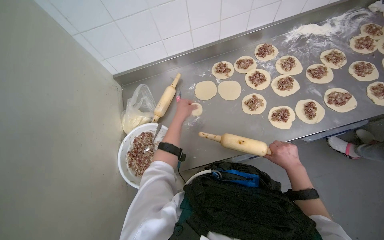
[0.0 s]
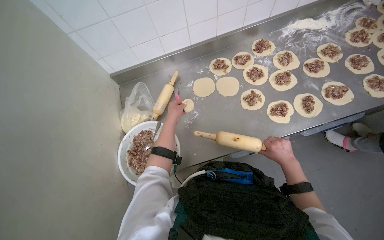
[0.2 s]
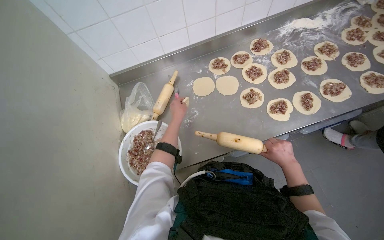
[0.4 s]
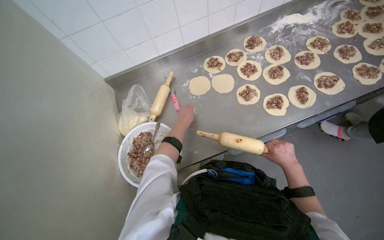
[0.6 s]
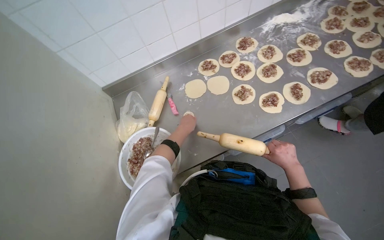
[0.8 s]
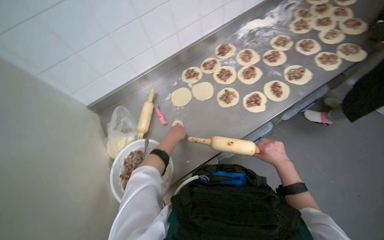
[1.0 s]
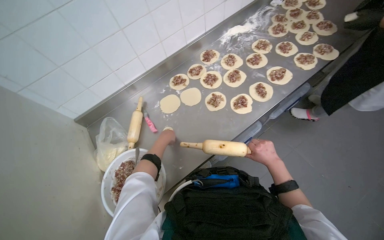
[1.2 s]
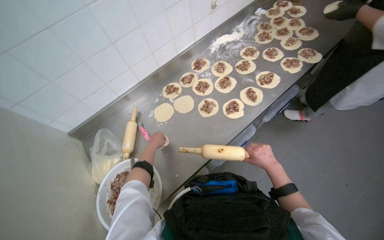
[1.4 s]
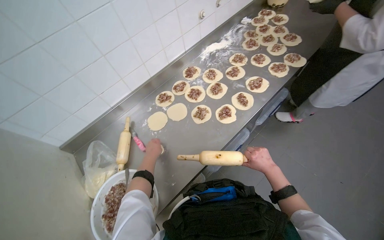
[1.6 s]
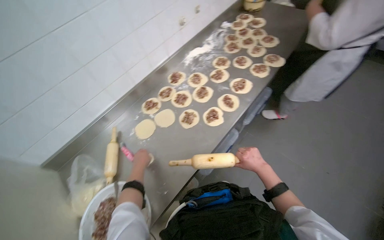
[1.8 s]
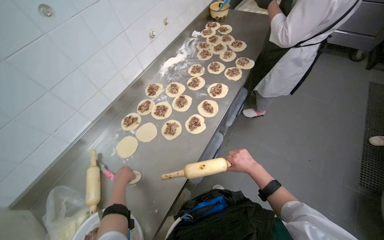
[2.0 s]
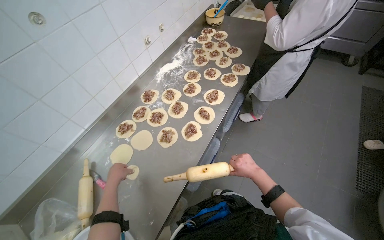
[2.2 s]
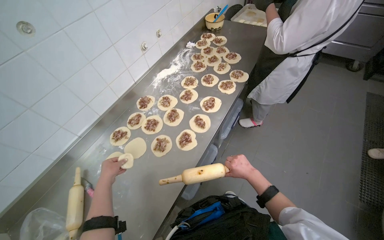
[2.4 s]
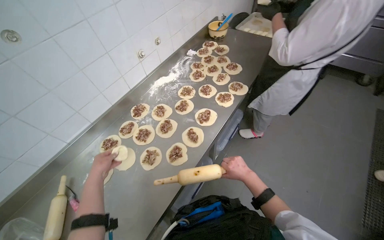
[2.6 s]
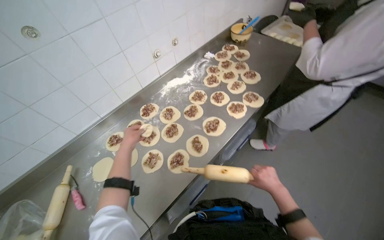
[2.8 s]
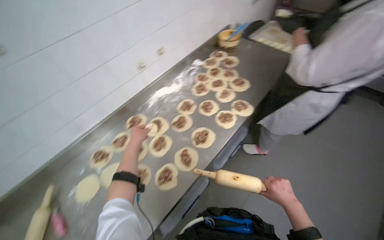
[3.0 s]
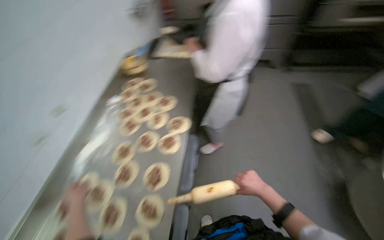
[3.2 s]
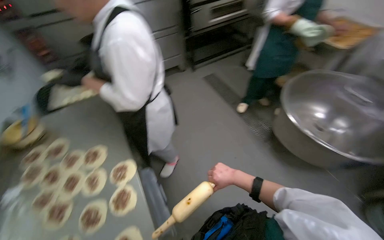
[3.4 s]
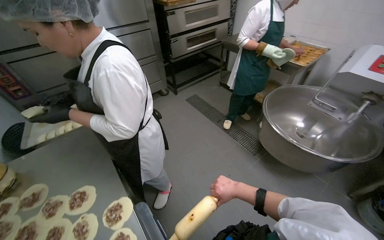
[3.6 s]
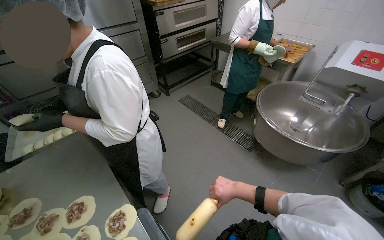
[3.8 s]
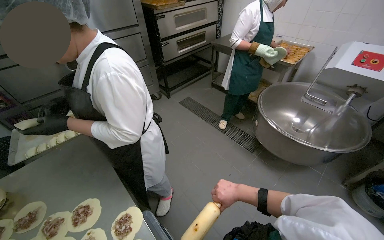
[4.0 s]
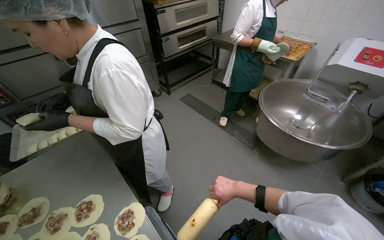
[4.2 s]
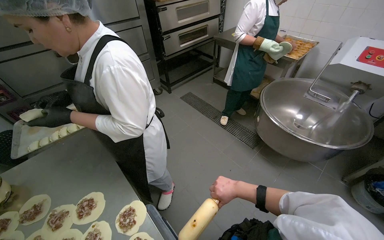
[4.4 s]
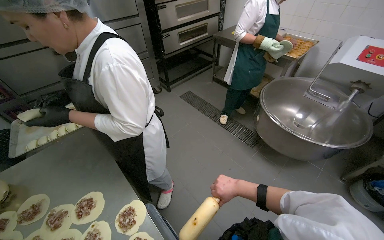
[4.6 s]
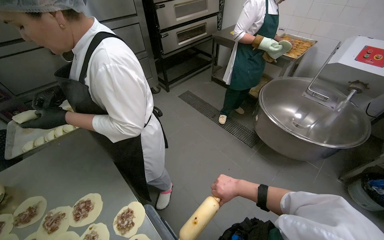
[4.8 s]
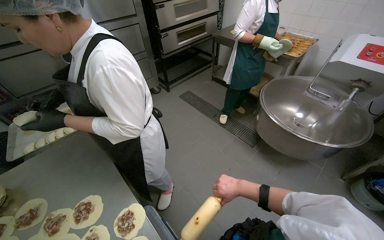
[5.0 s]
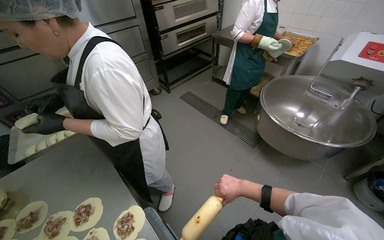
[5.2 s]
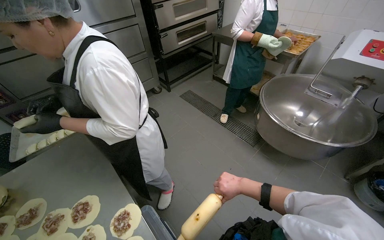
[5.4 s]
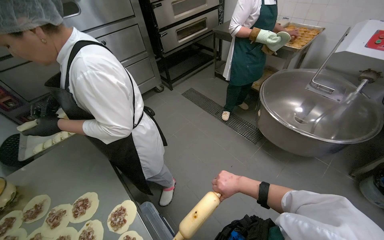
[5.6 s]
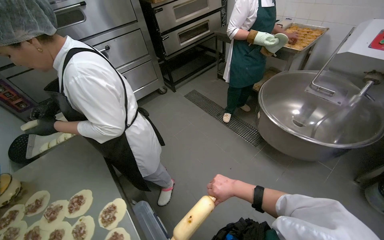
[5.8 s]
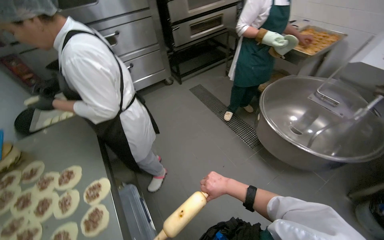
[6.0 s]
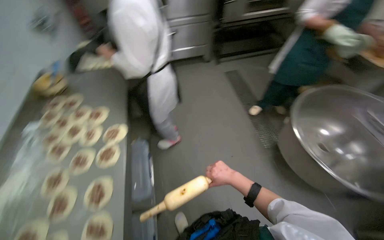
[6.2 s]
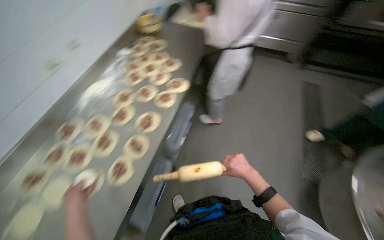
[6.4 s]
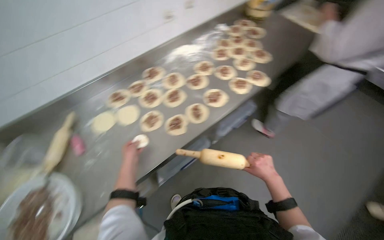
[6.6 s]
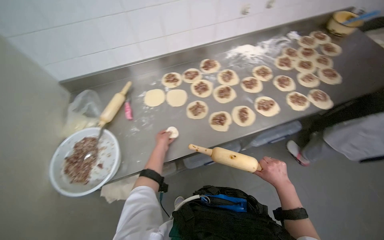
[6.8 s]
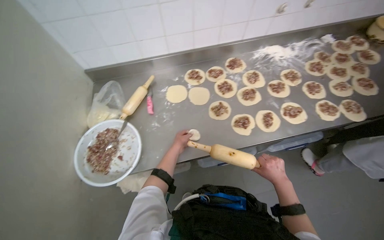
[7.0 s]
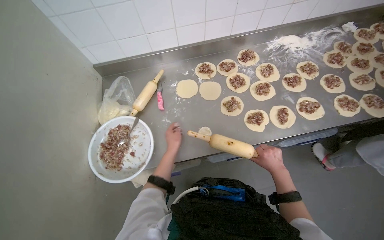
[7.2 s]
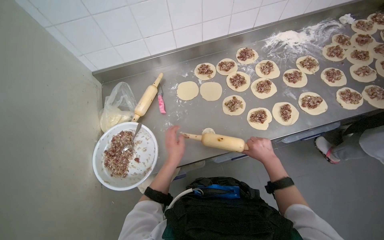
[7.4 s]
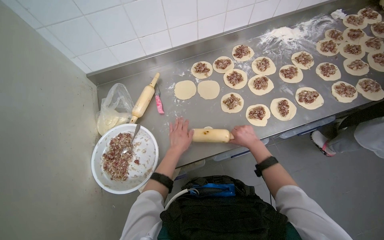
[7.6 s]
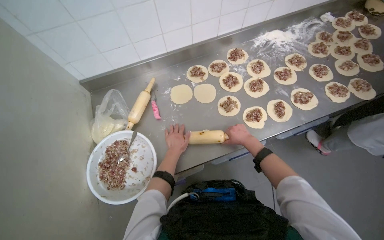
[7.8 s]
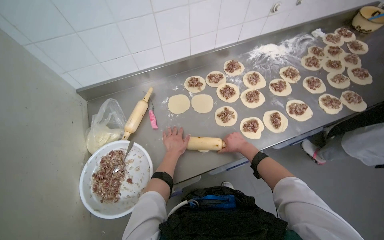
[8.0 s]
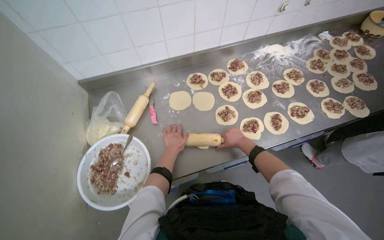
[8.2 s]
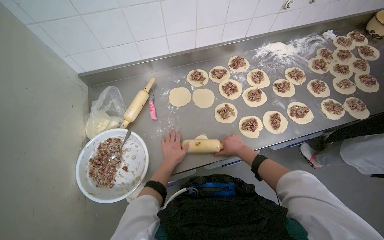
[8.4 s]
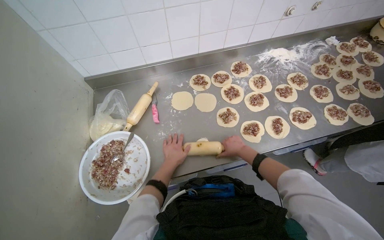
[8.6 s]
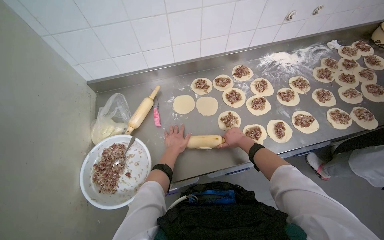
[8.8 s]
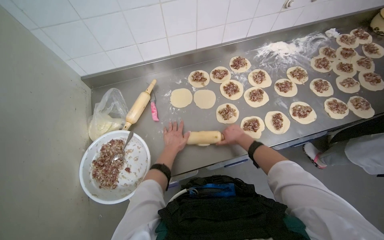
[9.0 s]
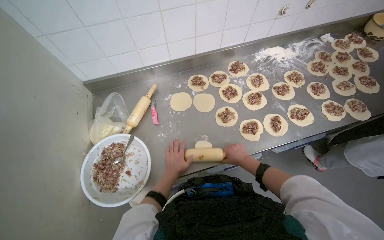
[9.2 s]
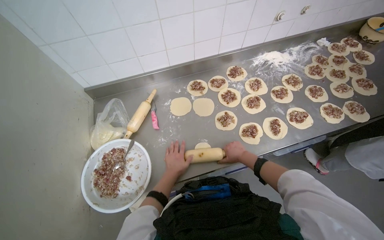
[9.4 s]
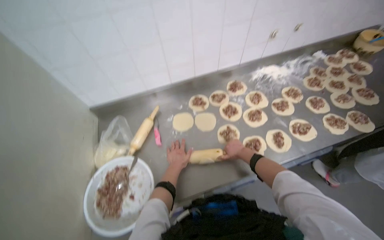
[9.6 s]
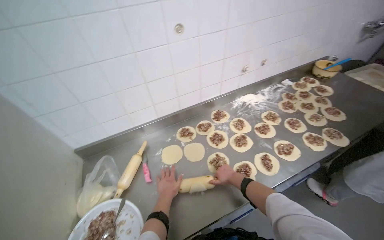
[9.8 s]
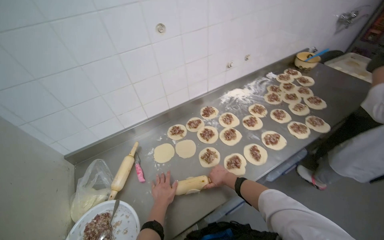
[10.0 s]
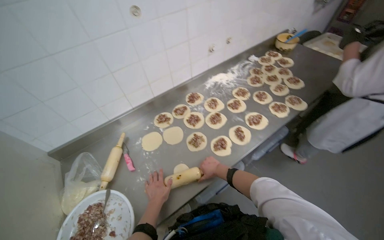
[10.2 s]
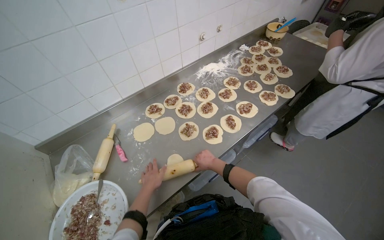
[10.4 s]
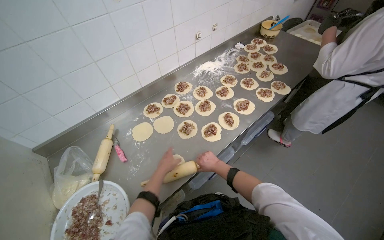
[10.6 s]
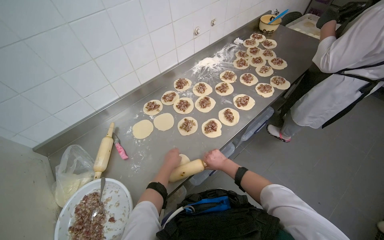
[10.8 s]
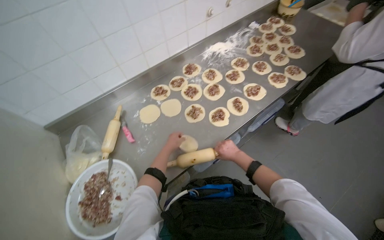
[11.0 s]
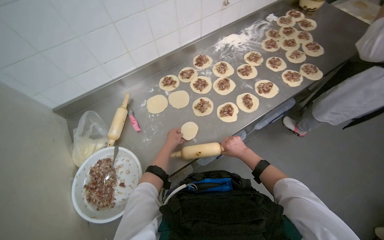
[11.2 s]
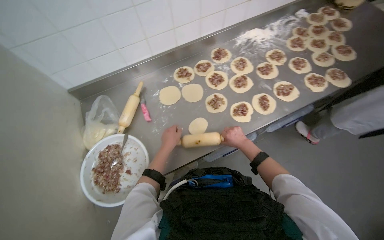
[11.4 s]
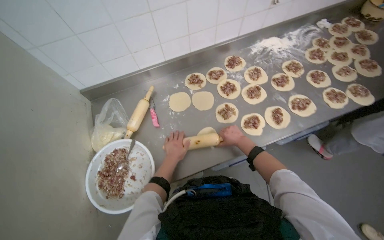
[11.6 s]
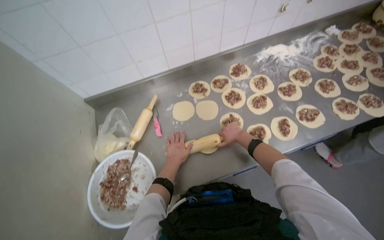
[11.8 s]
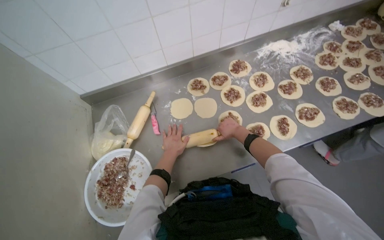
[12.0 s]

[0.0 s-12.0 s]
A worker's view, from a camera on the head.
Job: preparing food.
The whole recording: Rolling dough pieces with rolling pin. The worker uses a rolling pin to flatten small pieces of dough on the metal table.
0.0 to 1.6 s: The head turns to the right by some 30 degrees. The view tilts some 10 degrees upward.
1.6 to 3.0 s: The left hand heads up the picture, covering roughly 40 cm.
3.0 to 4.4 s: The wearer's head swings about 85 degrees to the right. The camera pitches upward, by roughly 15 degrees.
6.0 to 7.6 s: The wearer moves about 50 cm. The wearer's head swings roughly 105 degrees to the left. The view tips downward by about 25 degrees.
9.0 to 10.4 s: The wearer's head swings approximately 20 degrees to the right. The wearer looks about 15 degrees further upward. The right hand moves down the picture, some 10 cm.
10.4 to 12.0 s: The wearer looks about 15 degrees further downward. The right hand goes some 15 cm up the picture.

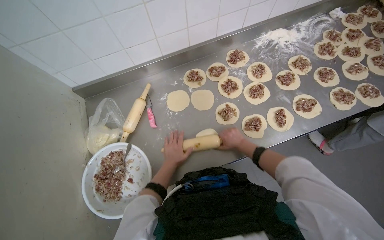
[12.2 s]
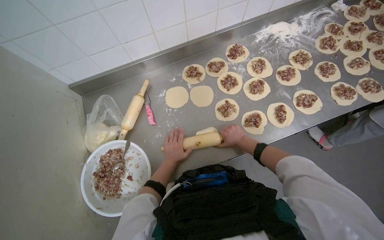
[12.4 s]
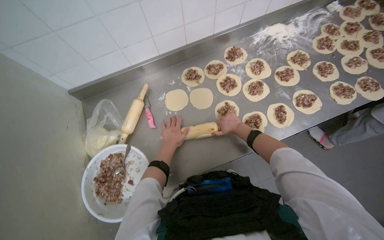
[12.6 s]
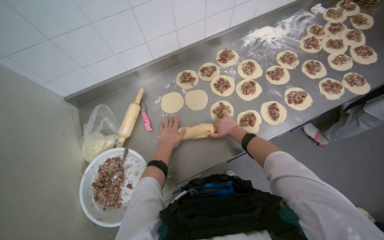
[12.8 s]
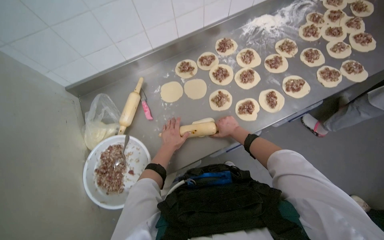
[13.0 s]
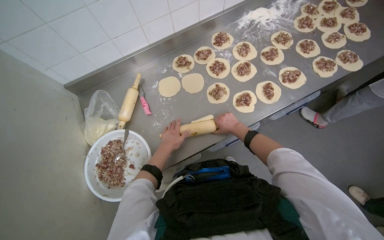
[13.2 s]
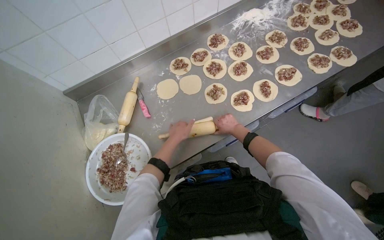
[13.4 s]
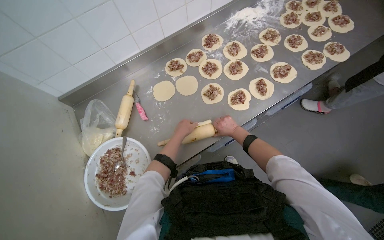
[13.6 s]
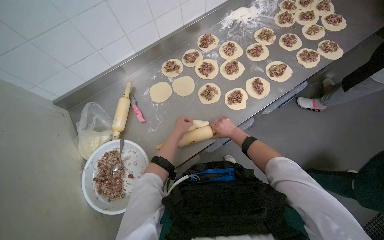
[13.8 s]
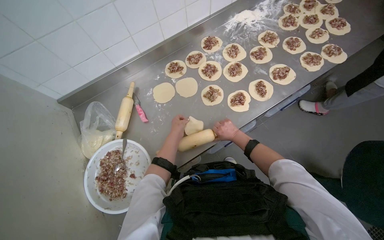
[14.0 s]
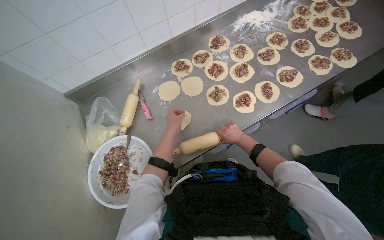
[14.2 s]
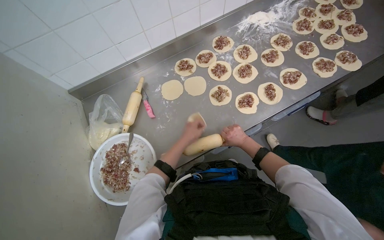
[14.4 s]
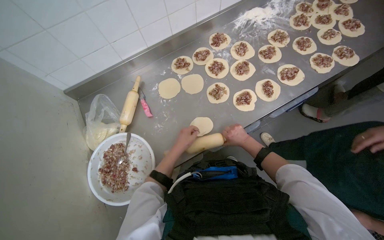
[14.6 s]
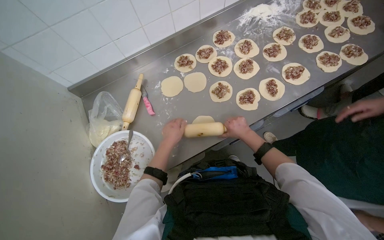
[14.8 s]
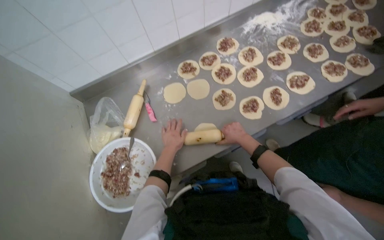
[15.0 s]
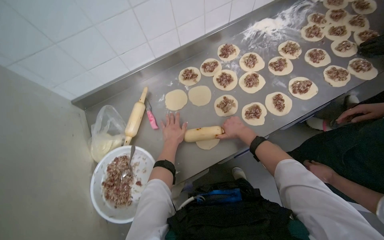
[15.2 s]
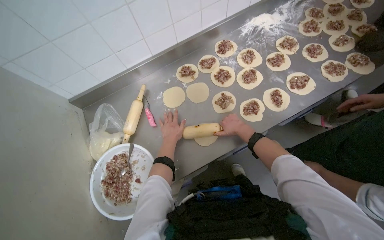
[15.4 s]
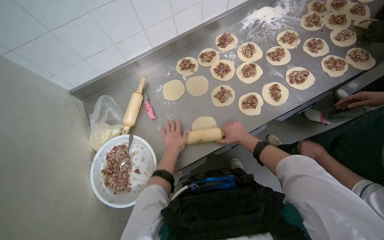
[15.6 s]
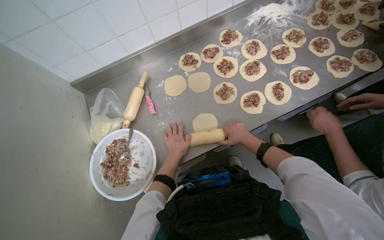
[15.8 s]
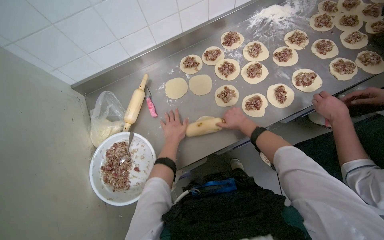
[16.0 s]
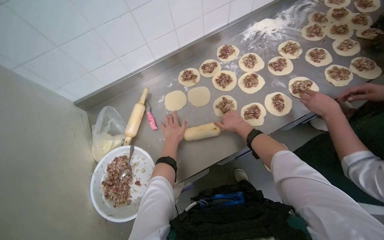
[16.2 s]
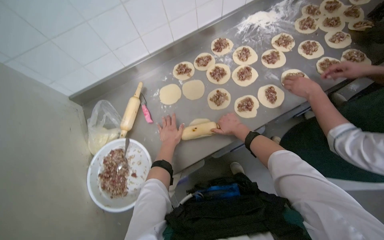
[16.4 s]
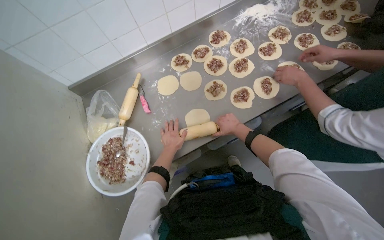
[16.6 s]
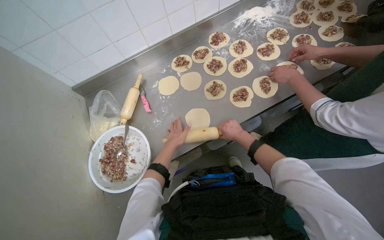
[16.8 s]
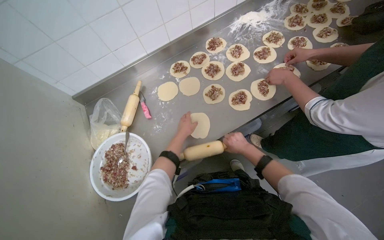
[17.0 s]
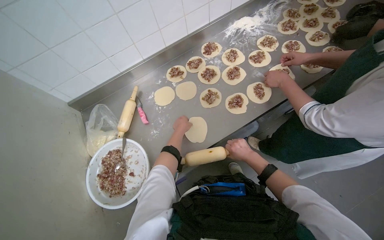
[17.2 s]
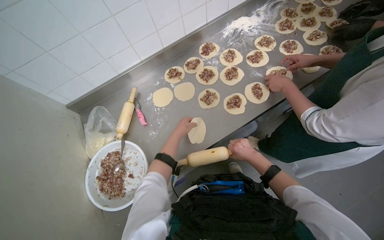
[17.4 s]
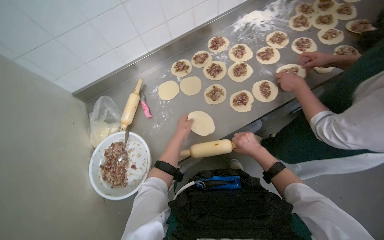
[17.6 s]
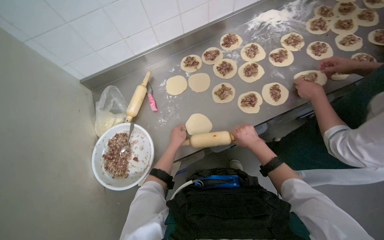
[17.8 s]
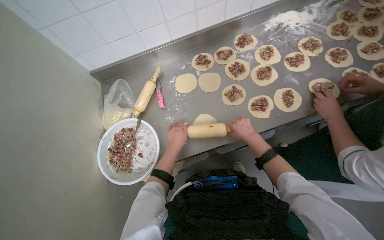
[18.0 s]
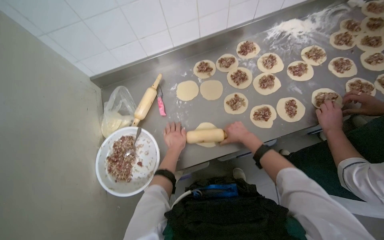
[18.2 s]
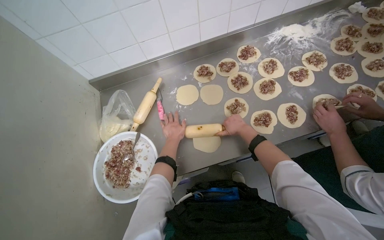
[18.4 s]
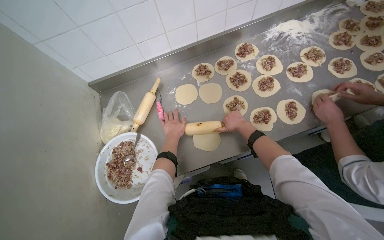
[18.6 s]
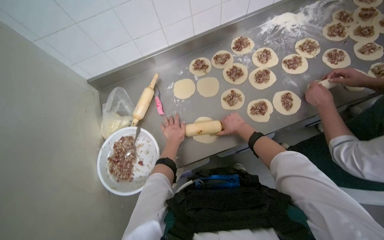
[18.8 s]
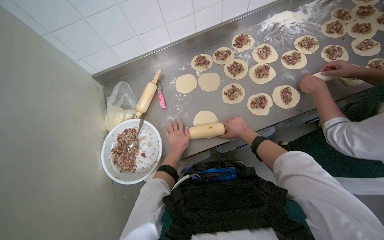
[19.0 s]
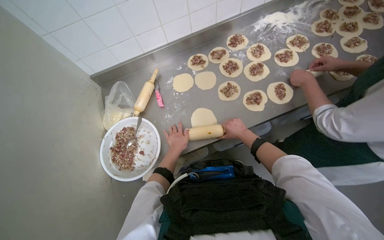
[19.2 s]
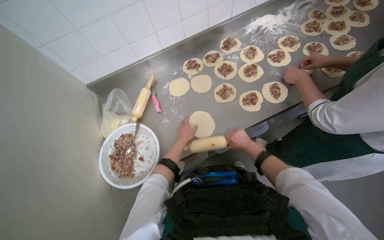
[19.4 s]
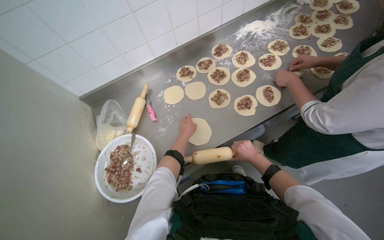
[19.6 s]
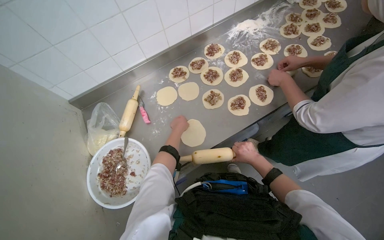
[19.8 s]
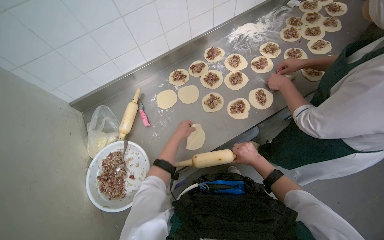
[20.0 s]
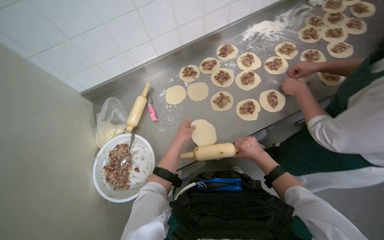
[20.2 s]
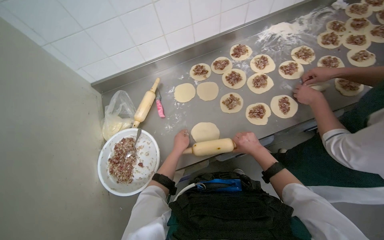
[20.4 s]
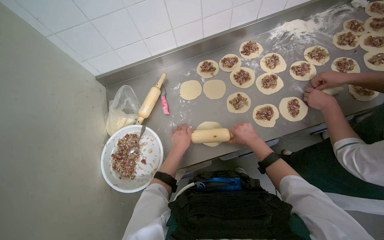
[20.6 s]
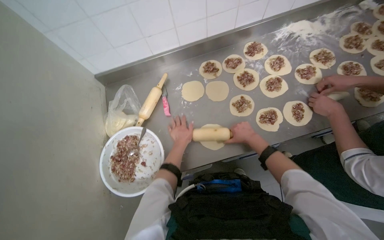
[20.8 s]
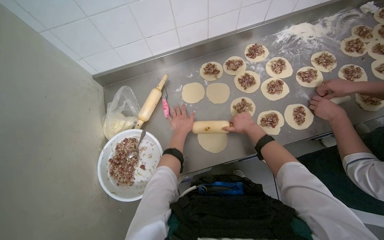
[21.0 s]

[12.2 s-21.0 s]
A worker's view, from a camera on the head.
Job: preparing food.
The whole recording: Rolling dough pieces with rolling pin. The worker uses a rolling pin to flatten small pieces of dough on the metal table.
12.2 to 13.6 s: The left hand travels up the picture by roughly 10 cm, while the right hand moves farther from the camera, some 10 cm.
16.6 to 18.0 s: The right hand shifts about 10 cm nearer to the camera, while the left hand moves about 5 cm farther from the camera and comes back.
18.0 to 19.6 s: The right hand moves down the picture, approximately 10 cm.
19.6 to 21.0 s: The right hand shifts some 20 cm up the picture.
